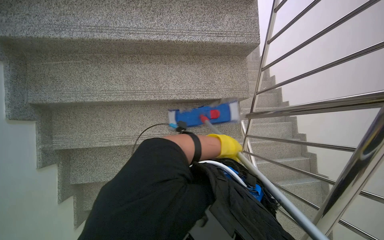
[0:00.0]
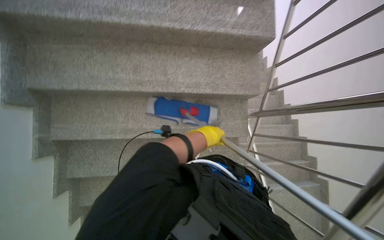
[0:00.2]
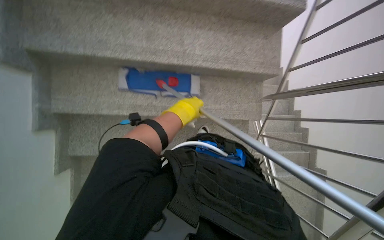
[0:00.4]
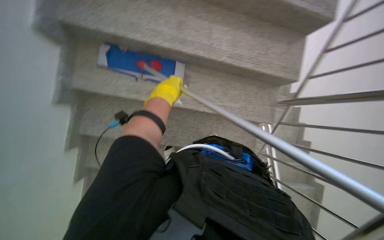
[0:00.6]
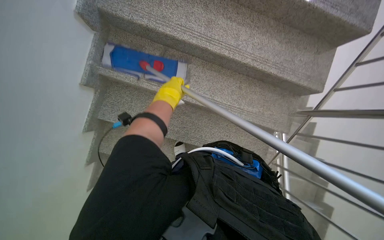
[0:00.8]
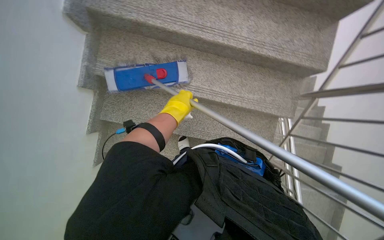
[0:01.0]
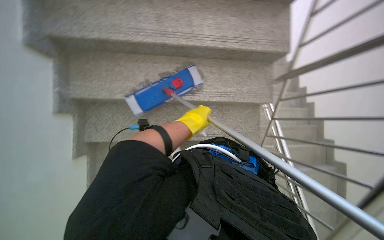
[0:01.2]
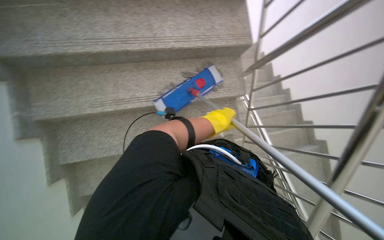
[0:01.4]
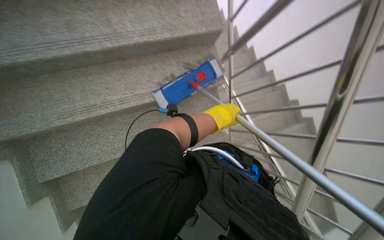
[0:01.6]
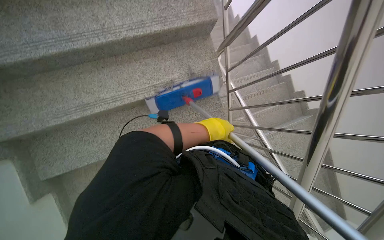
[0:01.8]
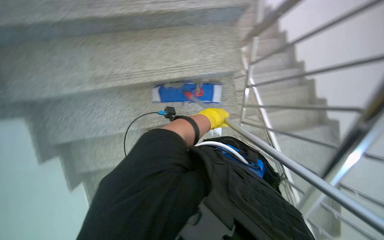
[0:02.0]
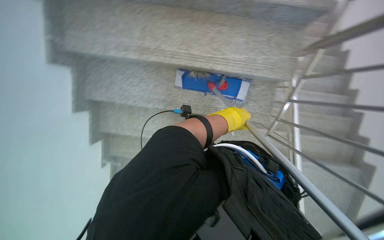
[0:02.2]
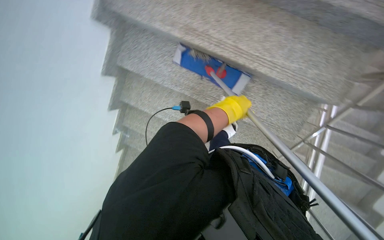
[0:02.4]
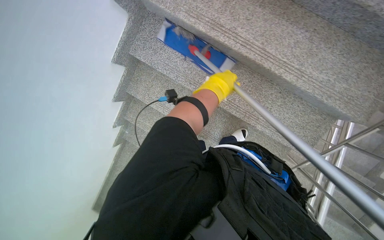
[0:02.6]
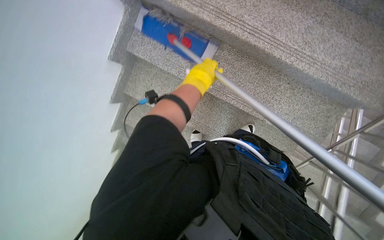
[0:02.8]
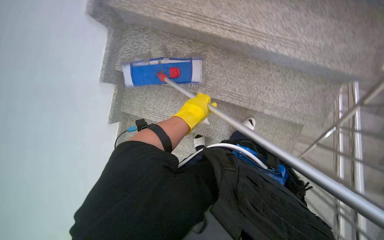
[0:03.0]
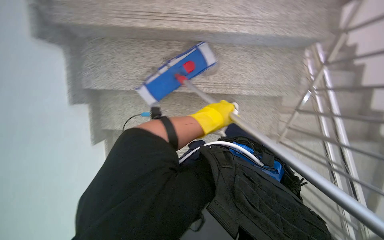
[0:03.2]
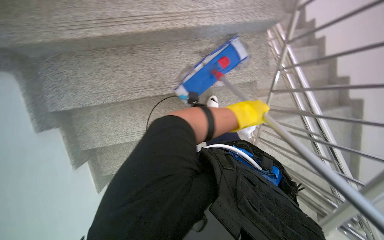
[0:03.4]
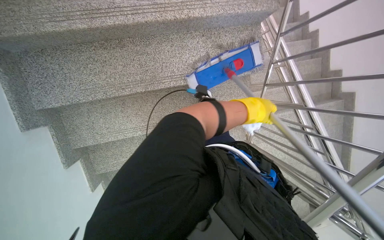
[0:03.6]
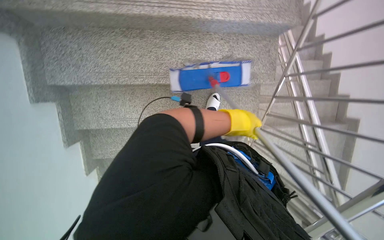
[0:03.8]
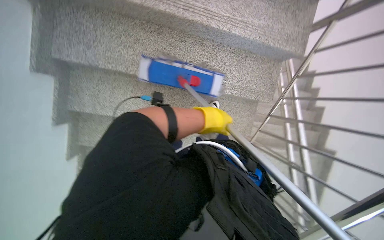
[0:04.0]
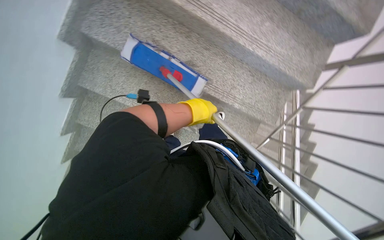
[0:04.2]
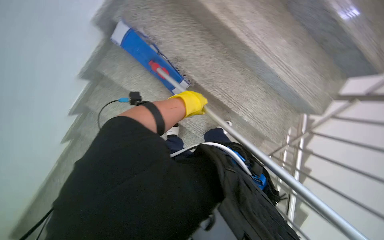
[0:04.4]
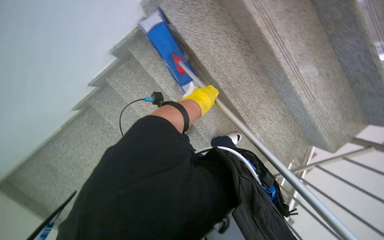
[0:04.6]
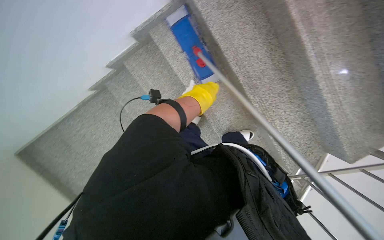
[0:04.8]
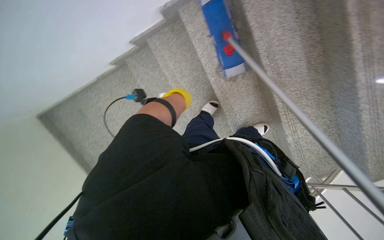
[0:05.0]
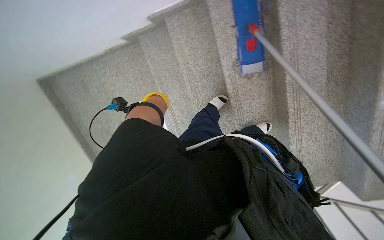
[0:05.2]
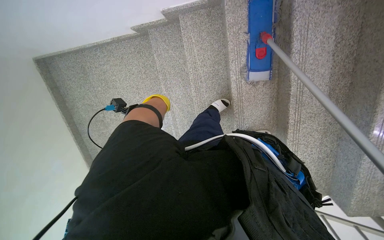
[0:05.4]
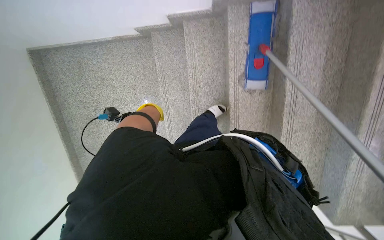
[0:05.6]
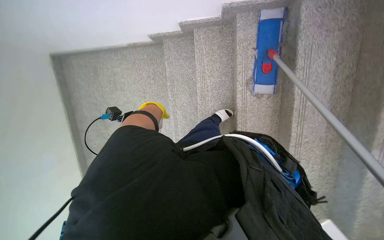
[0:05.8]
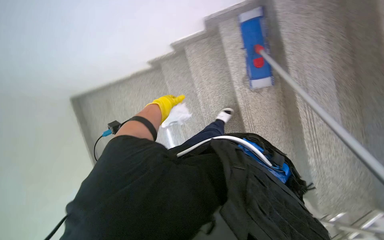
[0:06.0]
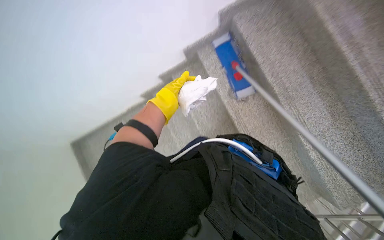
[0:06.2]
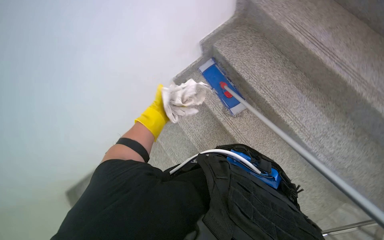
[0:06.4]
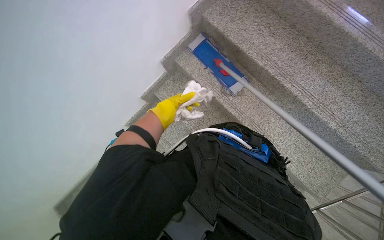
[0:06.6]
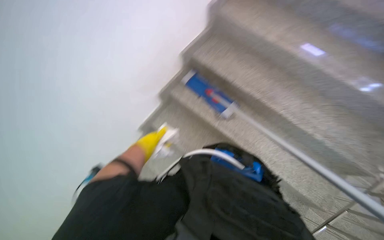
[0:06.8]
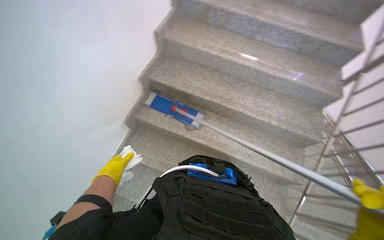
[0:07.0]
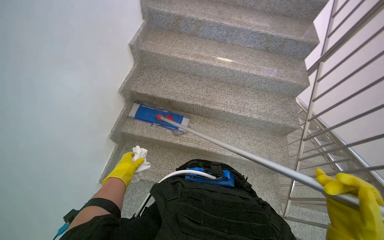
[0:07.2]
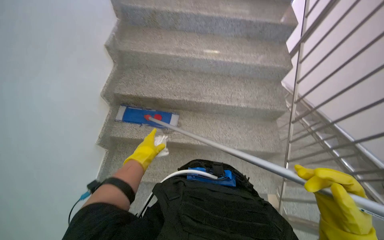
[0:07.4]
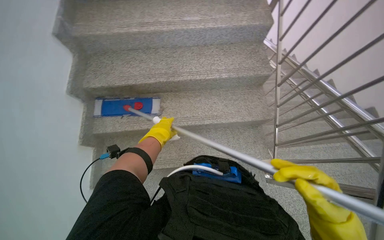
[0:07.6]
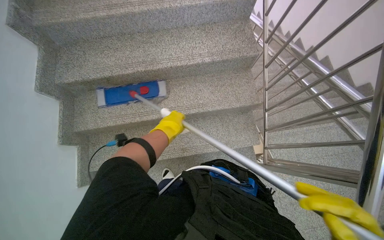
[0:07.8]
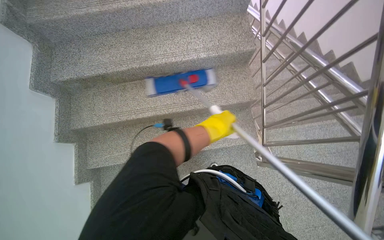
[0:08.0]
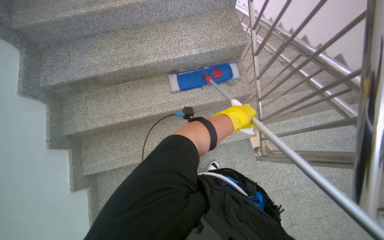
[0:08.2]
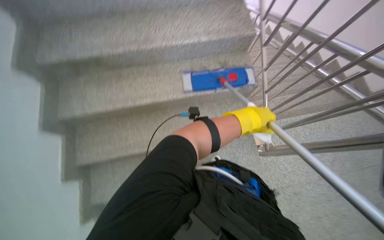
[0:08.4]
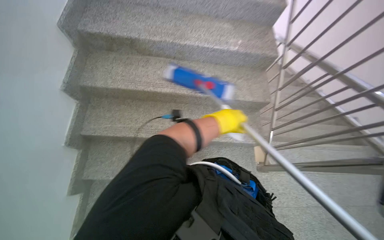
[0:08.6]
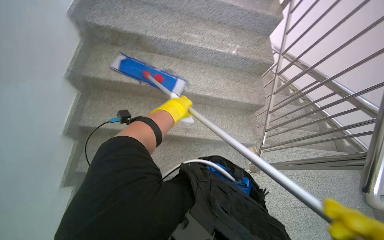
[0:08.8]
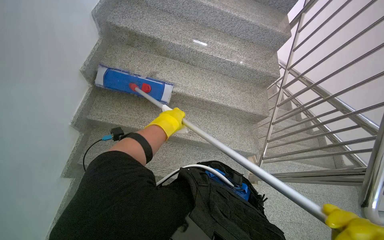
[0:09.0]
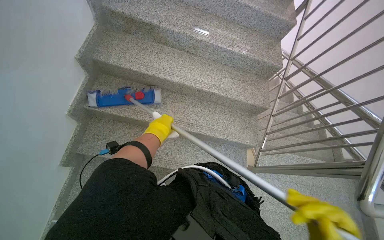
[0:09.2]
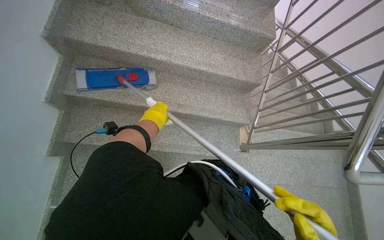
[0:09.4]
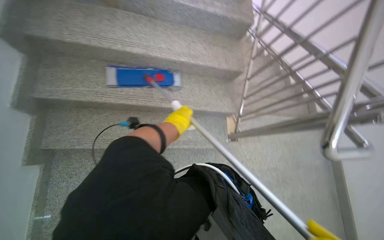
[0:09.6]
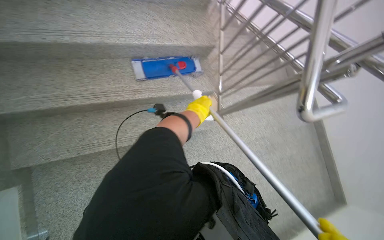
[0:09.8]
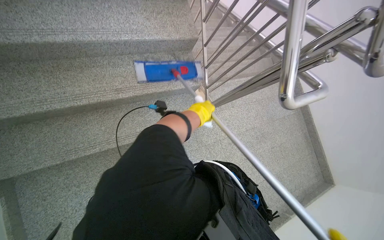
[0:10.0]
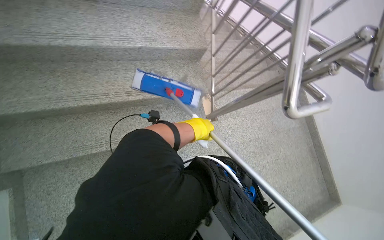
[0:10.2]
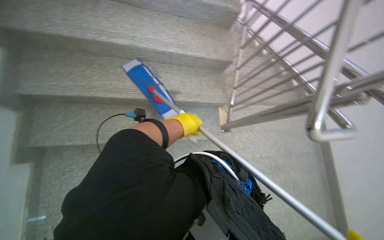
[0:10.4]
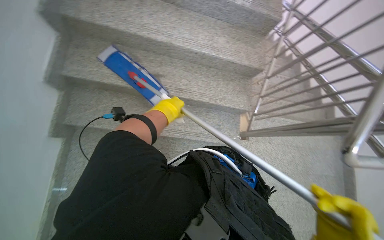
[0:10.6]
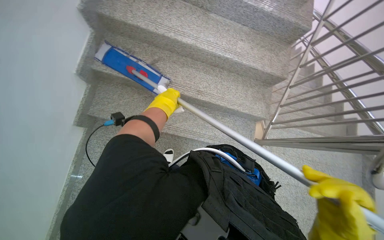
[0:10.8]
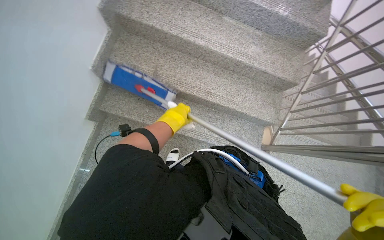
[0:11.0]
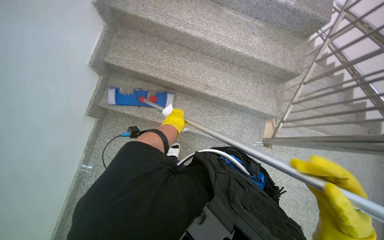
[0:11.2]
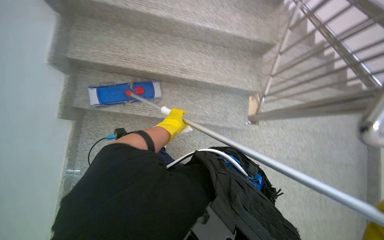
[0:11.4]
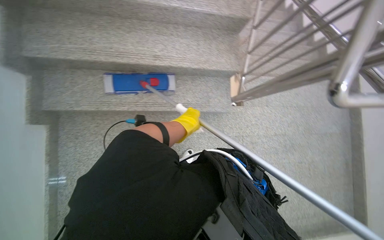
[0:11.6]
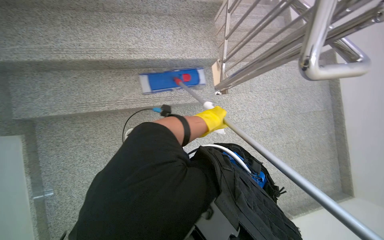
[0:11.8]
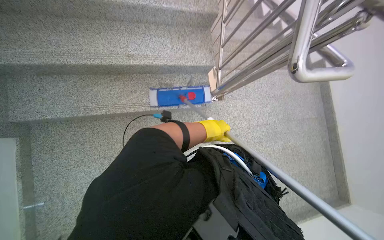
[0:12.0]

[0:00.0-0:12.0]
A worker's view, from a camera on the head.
Job: mopping floor.
The whole recording: Mopping the side of the stairs. The worker mops the side of the stairs with a long-handled mop.
0:01.6 to 0:03.0: The head turns to the left by about 40 degrees.
0:03.0 to 0:04.4: The view swings roughly 20 degrees to the right.
0:04.4 to 0:06.0: The scene rotates clockwise by some 45 degrees.
0:06.0 to 0:07.6: The head turns to the right by some 80 degrees. The view tips upward by about 25 degrees.
0:07.6 to 0:09.0: The left hand goes to the right and returns, about 40 cm each way.
0:09.0 to 0:10.4: The view tilts some 15 degrees downward. The left hand shifts approximately 25 cm to the right.

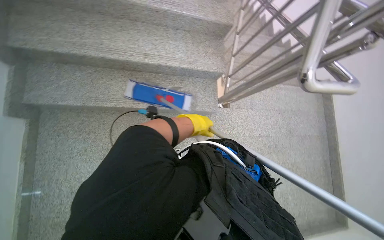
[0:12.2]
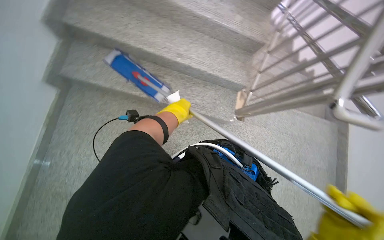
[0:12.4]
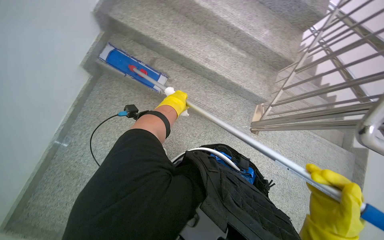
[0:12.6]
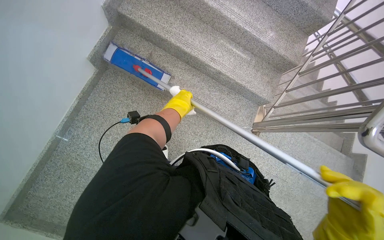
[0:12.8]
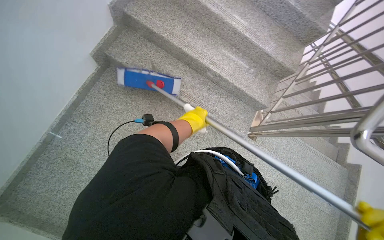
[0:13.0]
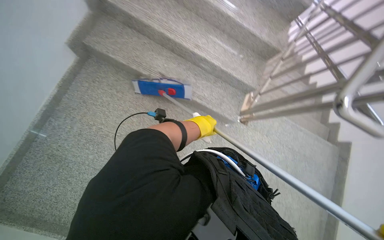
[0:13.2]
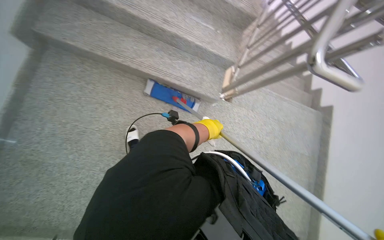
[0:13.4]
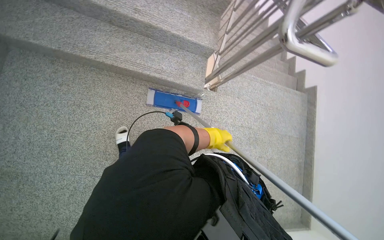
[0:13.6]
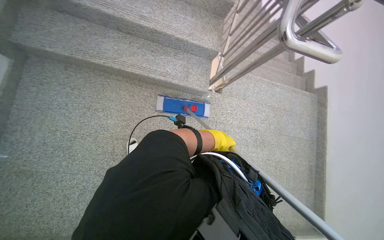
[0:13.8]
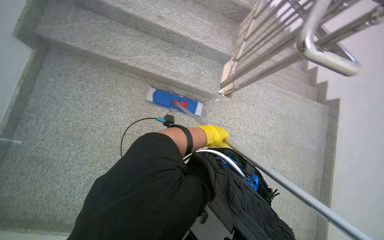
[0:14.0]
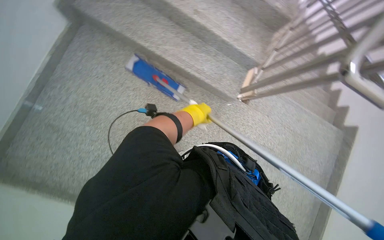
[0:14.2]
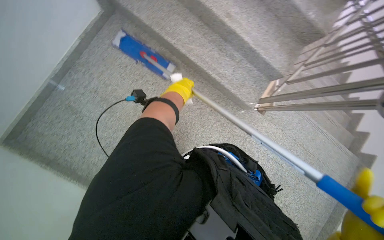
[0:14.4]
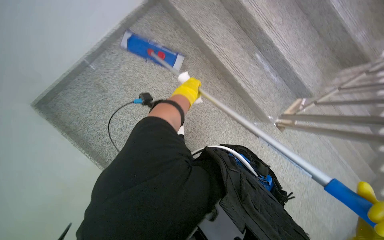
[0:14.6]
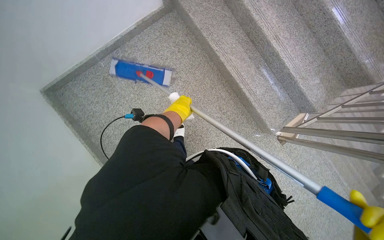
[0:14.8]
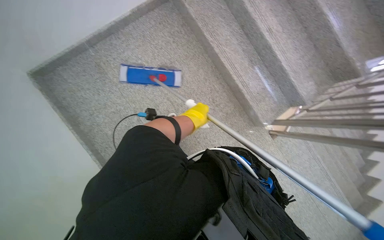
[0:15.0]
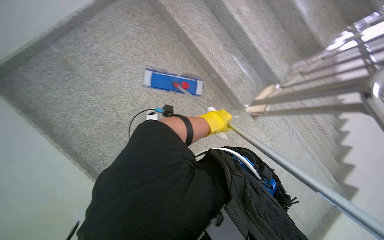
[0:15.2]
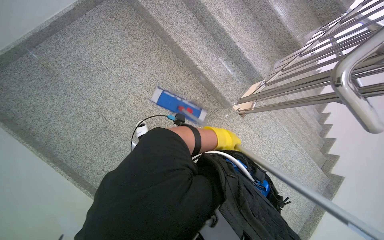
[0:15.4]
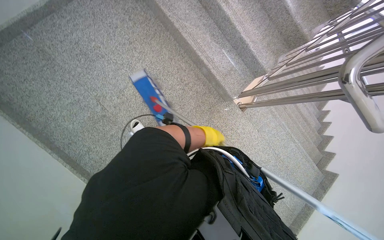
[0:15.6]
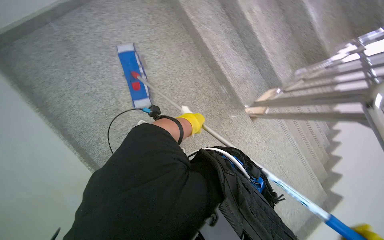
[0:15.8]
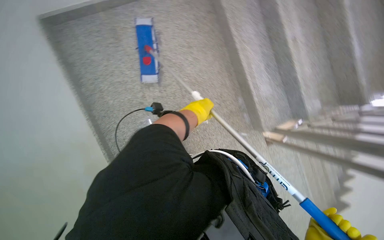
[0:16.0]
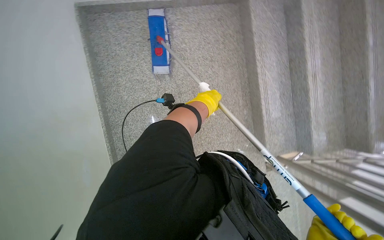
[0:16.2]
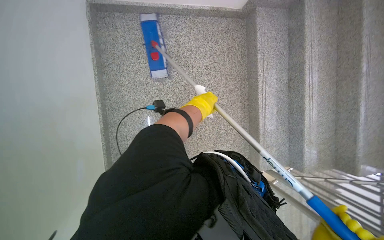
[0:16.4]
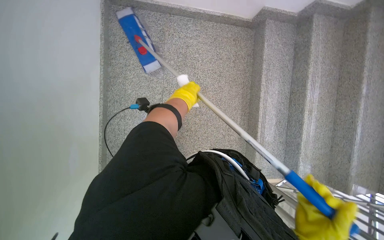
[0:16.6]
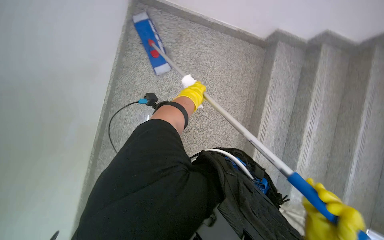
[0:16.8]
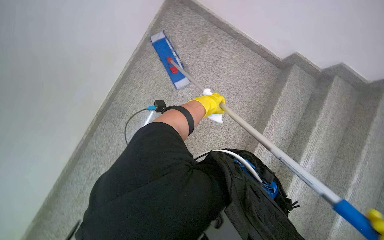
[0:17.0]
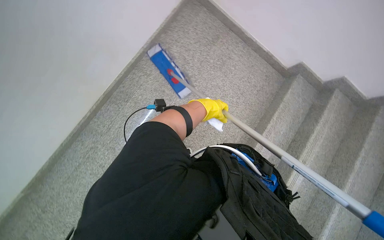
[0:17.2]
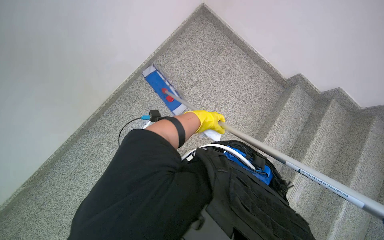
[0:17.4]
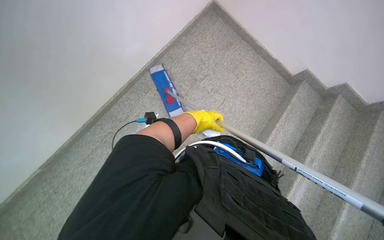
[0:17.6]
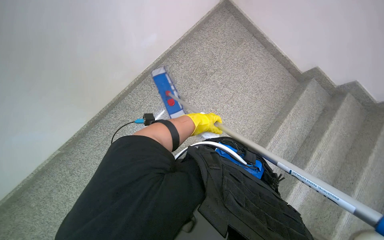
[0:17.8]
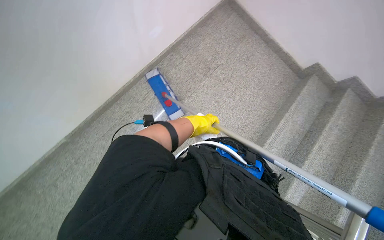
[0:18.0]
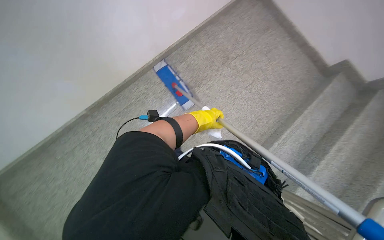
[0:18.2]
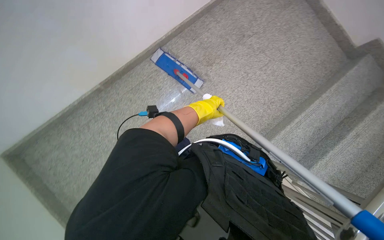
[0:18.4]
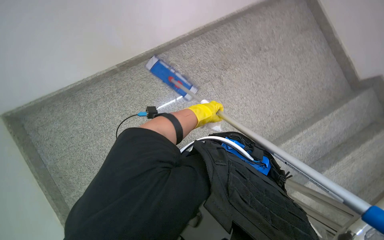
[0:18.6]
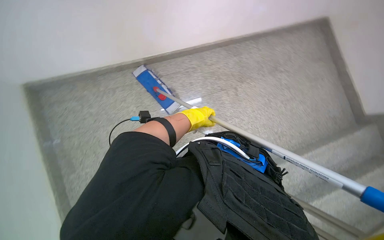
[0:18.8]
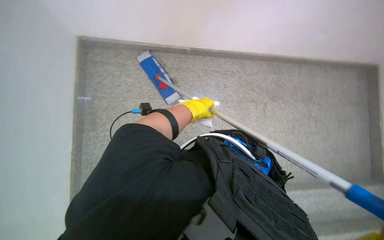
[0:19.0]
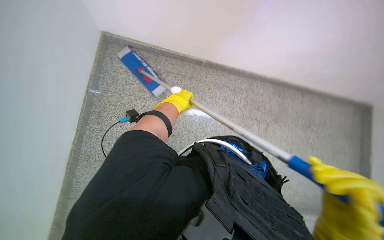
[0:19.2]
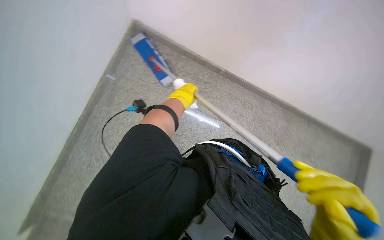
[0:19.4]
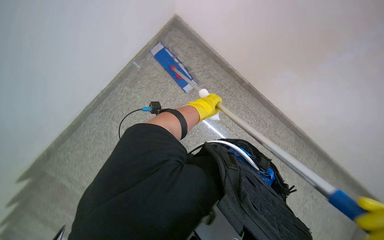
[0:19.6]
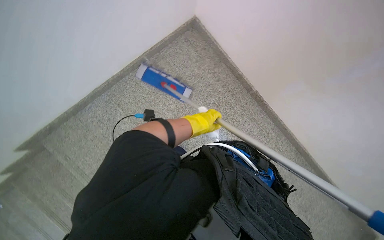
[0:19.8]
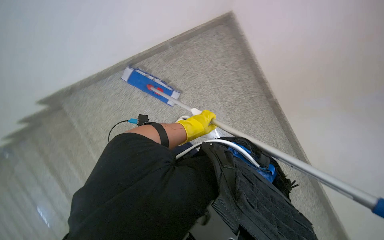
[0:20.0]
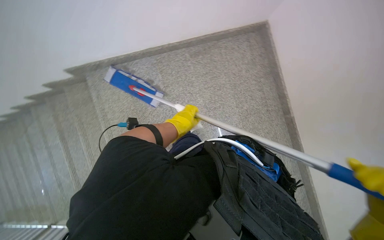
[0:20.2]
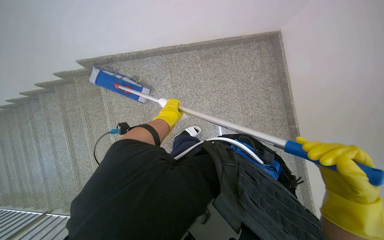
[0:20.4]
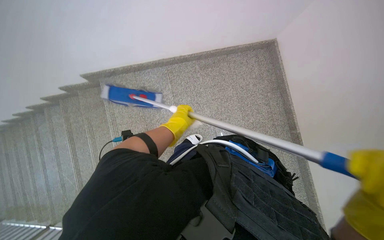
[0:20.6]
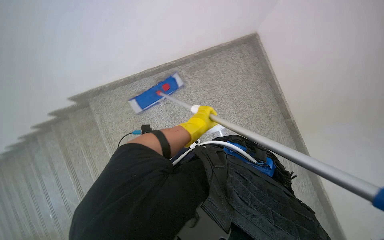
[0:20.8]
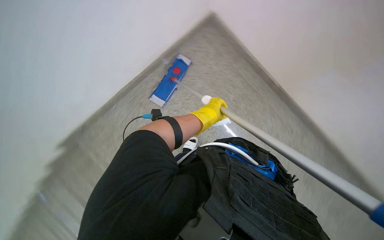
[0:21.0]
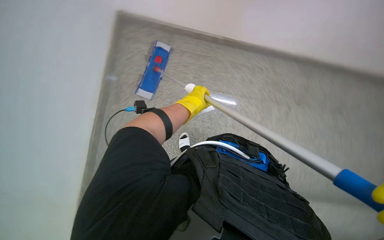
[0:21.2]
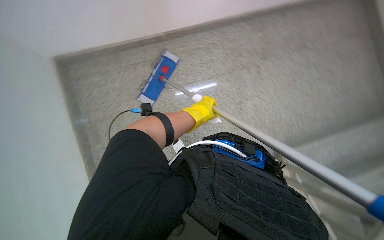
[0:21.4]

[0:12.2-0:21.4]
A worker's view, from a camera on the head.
Job: mopping floor.
The whole recording: Mopping the side of the stairs. The worker mops the side of the stairs with a long-handled mop.
0:13.8 to 0:15.2: The scene rotates clockwise by roughly 35 degrees.
0:15.2 to 0:16.8: The scene turns about 55 degrees clockwise in the picture.
0:16.8 to 0:18.4: The camera is carried roughly 90 cm. Everything in view rotates some 35 degrees clockwise.
